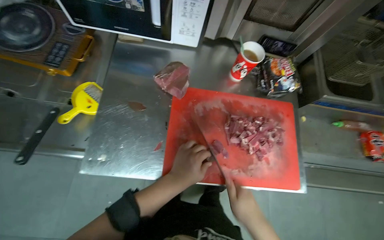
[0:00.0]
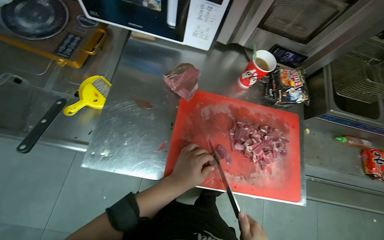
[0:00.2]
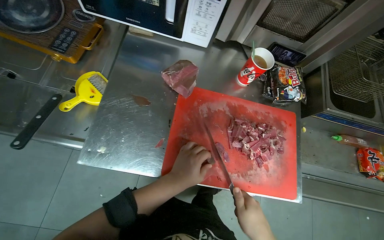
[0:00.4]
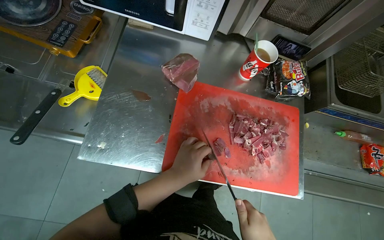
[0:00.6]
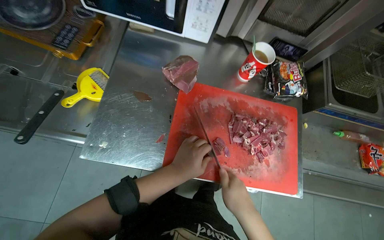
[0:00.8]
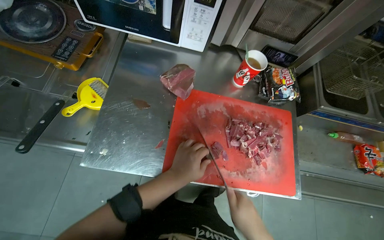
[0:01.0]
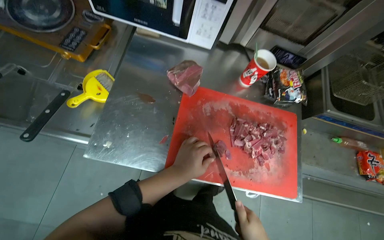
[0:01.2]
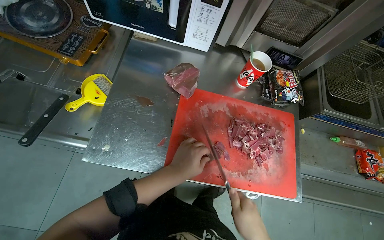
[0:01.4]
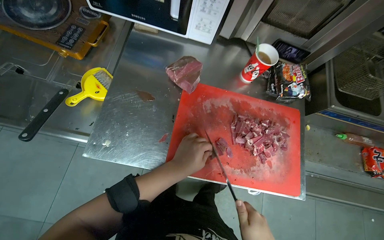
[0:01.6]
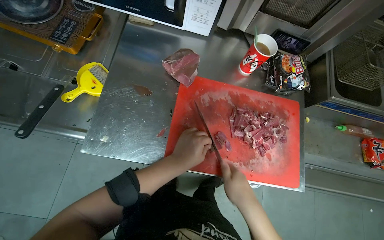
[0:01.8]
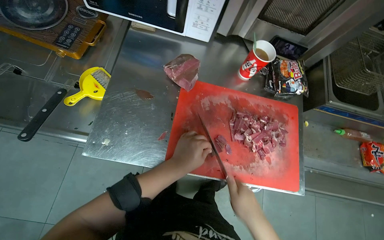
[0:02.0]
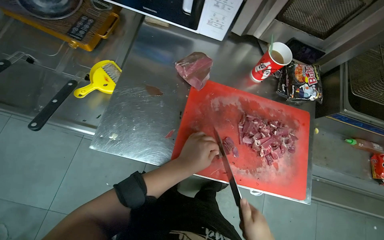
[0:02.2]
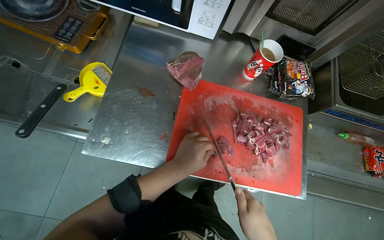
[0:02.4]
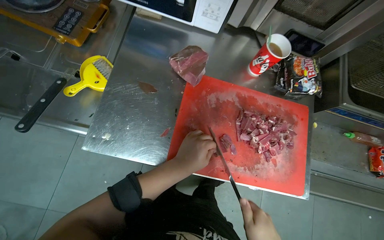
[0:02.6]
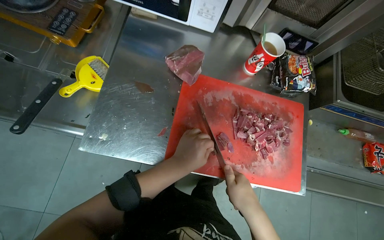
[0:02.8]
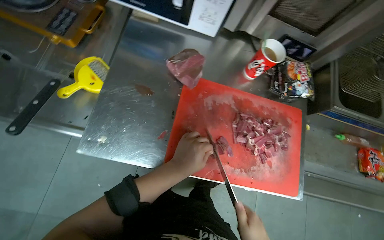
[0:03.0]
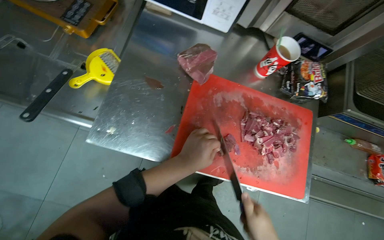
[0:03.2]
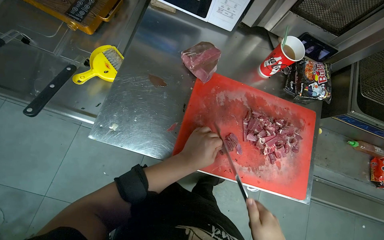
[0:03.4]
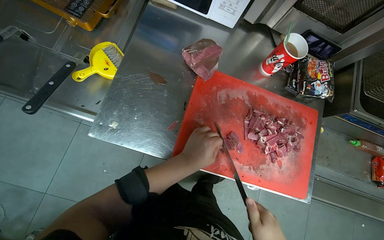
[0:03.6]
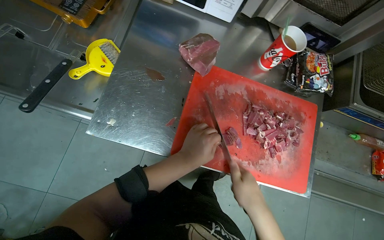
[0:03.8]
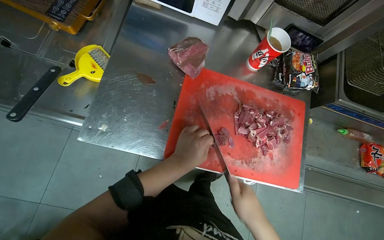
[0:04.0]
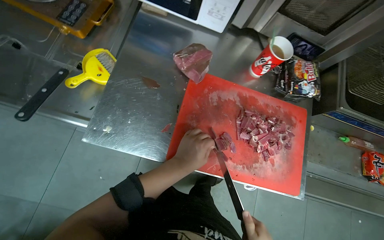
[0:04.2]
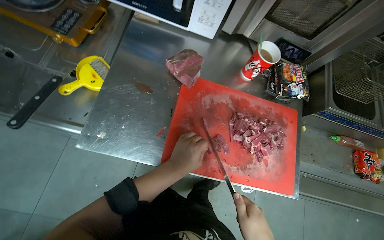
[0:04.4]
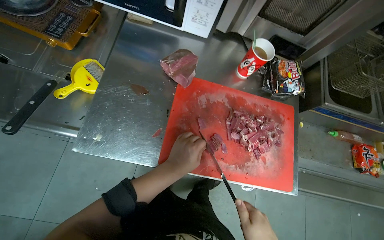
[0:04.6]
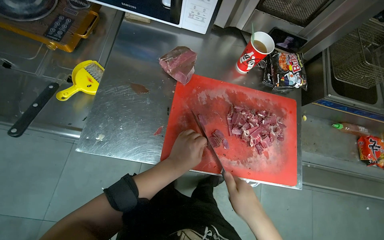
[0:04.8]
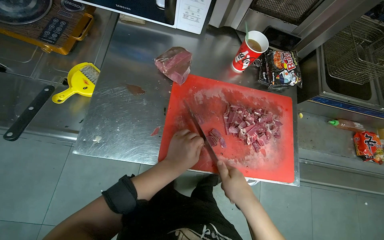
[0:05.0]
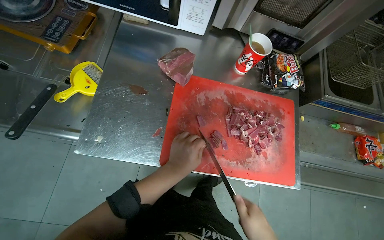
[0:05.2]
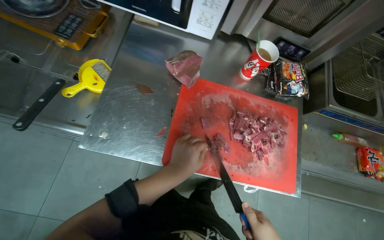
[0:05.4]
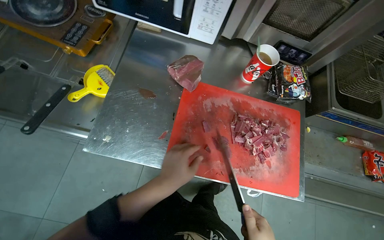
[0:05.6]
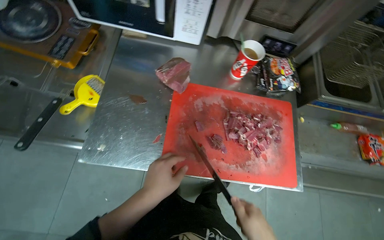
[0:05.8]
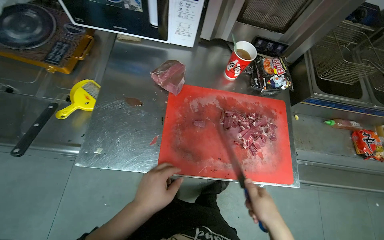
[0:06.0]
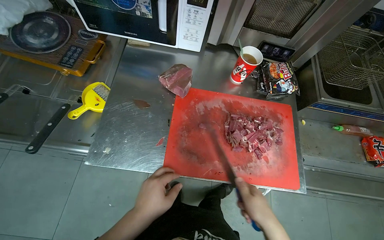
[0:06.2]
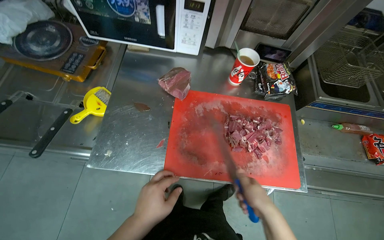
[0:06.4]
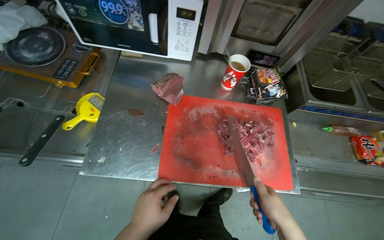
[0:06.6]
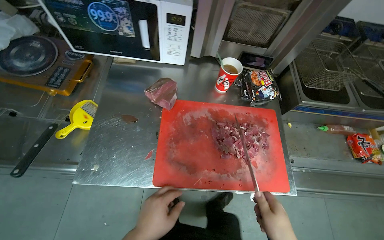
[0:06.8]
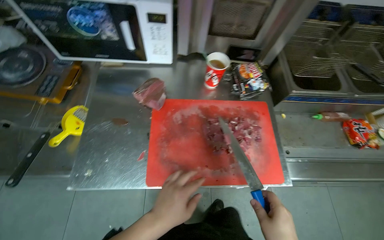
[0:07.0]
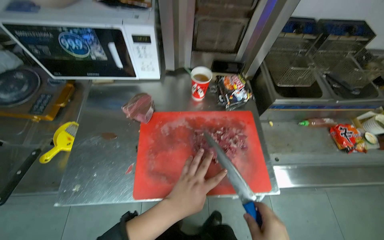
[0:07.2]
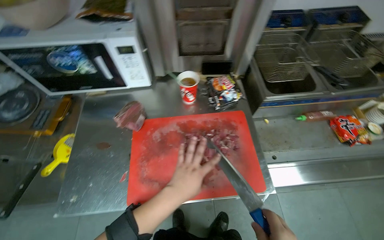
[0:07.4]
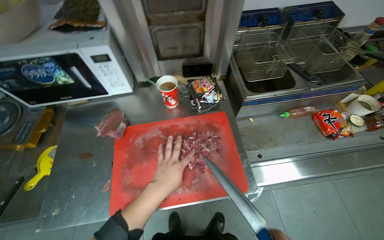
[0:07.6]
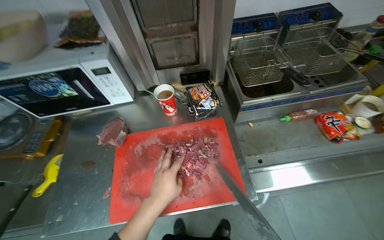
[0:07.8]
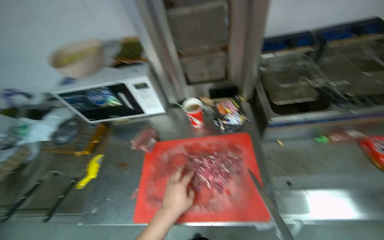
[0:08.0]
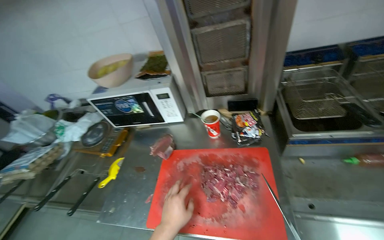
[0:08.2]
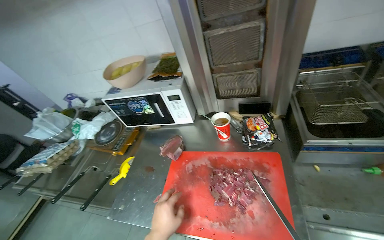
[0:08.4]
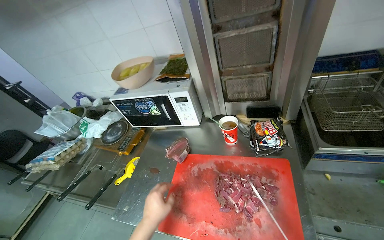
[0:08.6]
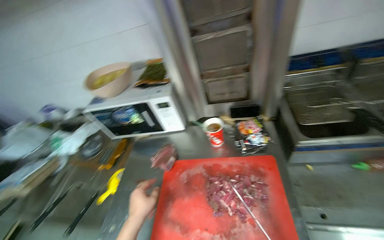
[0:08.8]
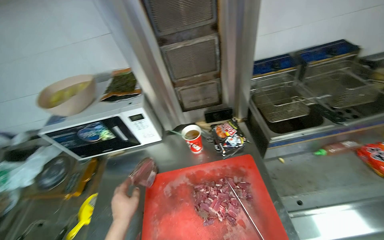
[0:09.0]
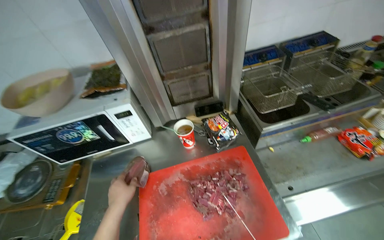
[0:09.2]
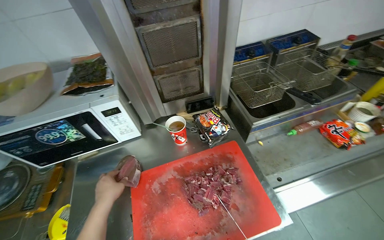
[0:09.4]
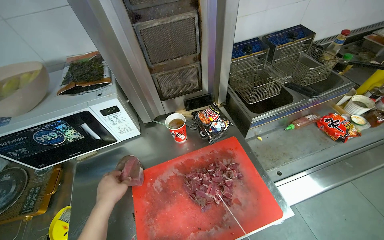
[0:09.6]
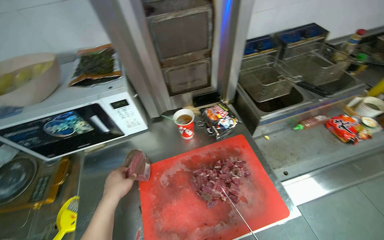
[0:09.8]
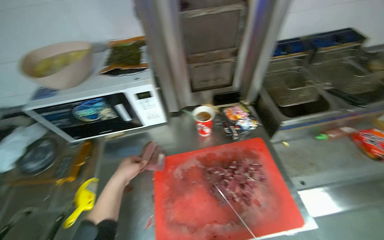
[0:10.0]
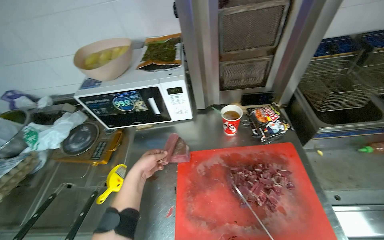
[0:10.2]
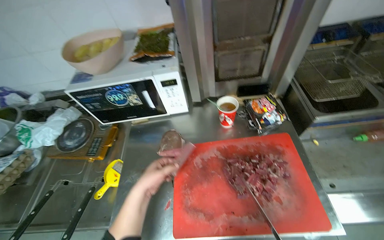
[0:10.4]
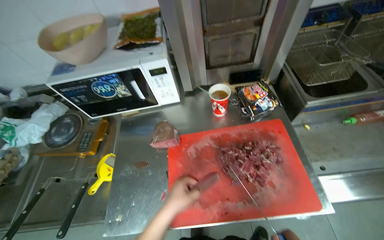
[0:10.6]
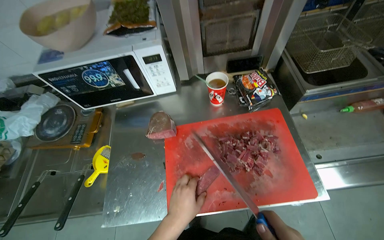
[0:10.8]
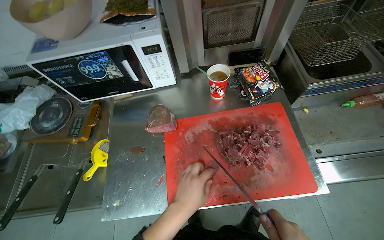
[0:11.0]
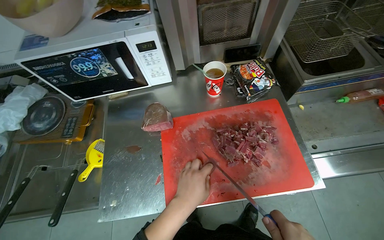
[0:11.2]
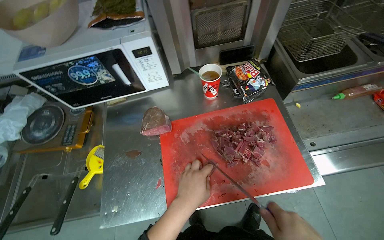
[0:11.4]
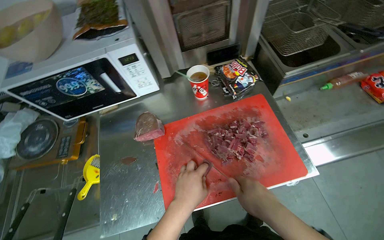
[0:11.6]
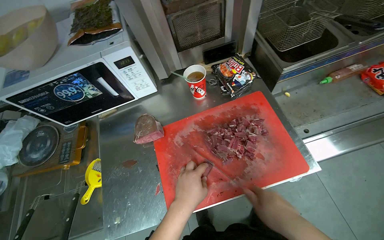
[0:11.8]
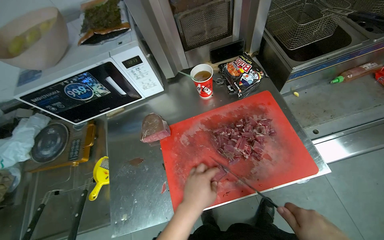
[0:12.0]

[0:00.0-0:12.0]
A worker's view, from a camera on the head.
Job: preparing food.
The whole recording: Slicing meat on cutting board. The worker continues slicing meat into smaller pieces on a red cutting board.
0:07.6 to 0:09.0: The camera pitches upward, by roughly 15 degrees.
0:10.4 to 0:12.0: The left hand heads to the right, covering about 15 cm.

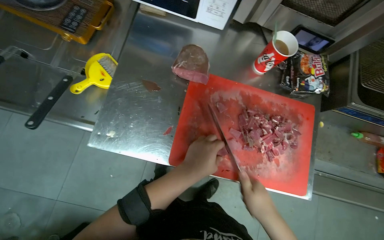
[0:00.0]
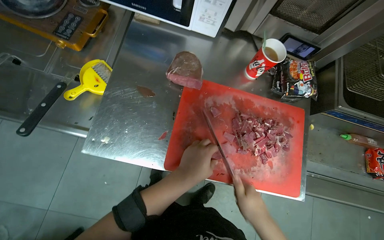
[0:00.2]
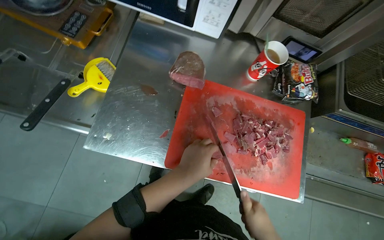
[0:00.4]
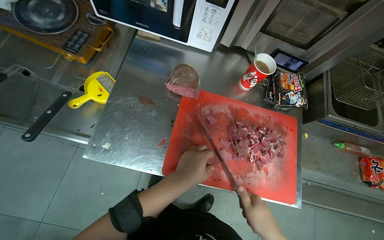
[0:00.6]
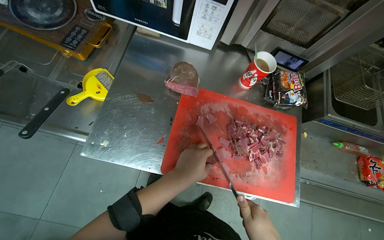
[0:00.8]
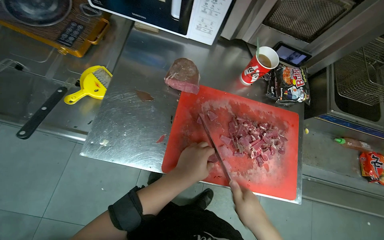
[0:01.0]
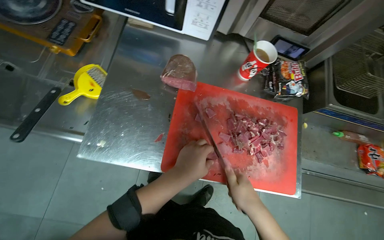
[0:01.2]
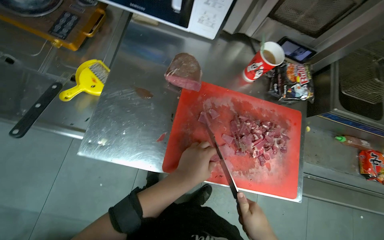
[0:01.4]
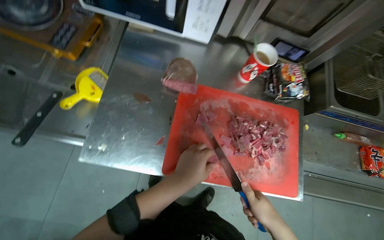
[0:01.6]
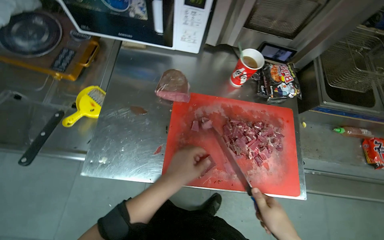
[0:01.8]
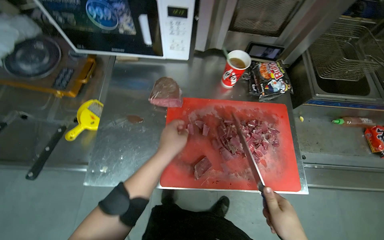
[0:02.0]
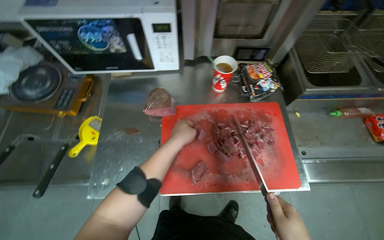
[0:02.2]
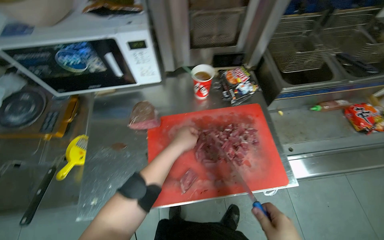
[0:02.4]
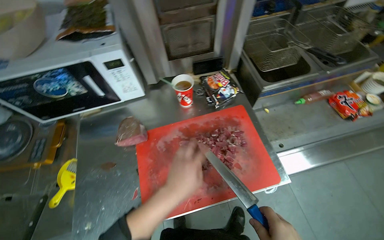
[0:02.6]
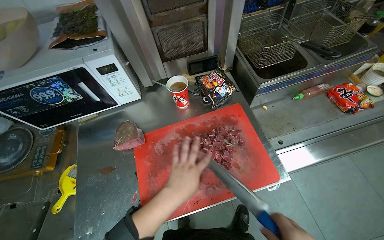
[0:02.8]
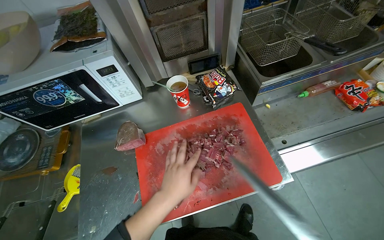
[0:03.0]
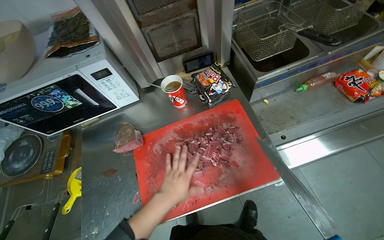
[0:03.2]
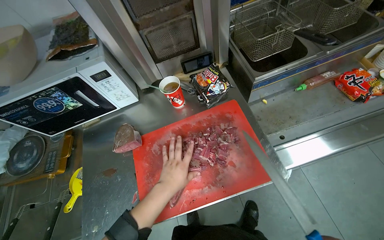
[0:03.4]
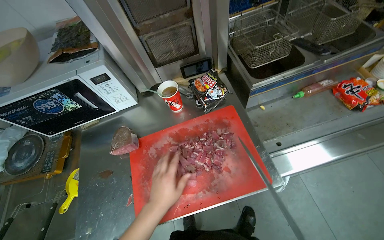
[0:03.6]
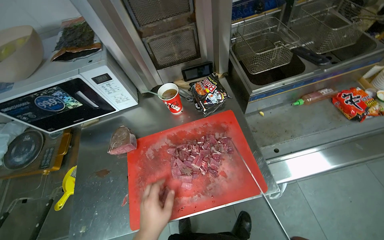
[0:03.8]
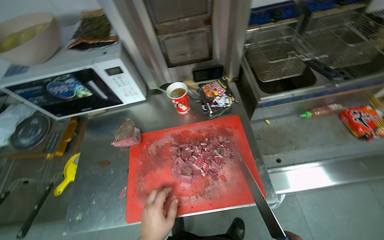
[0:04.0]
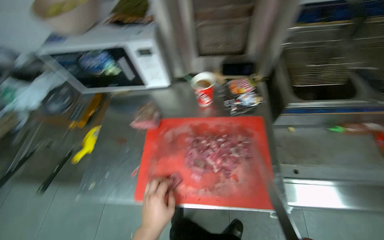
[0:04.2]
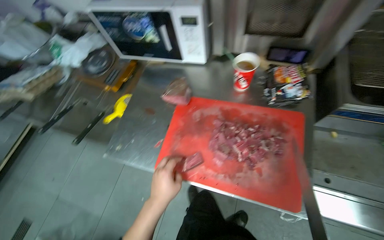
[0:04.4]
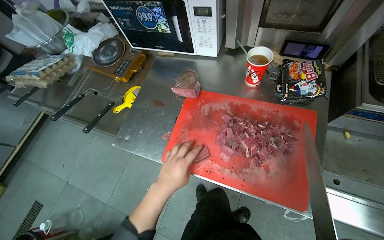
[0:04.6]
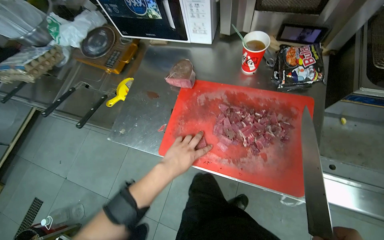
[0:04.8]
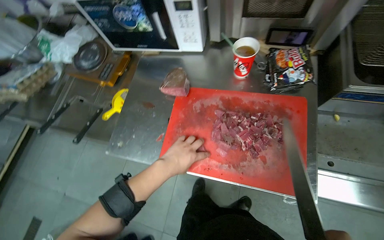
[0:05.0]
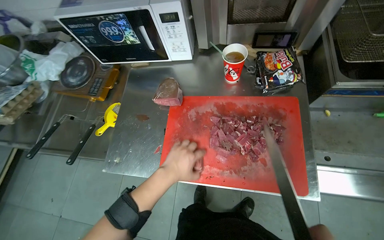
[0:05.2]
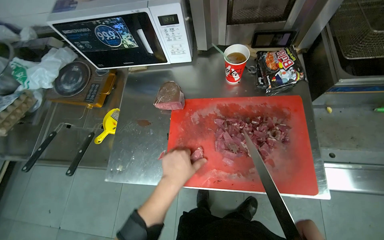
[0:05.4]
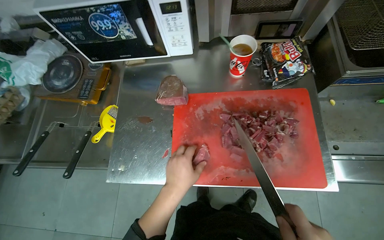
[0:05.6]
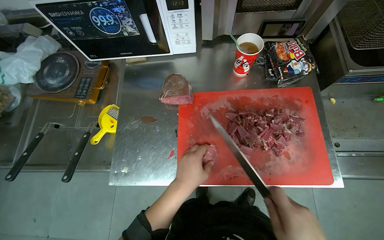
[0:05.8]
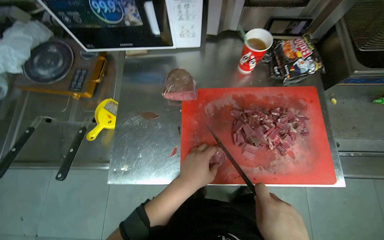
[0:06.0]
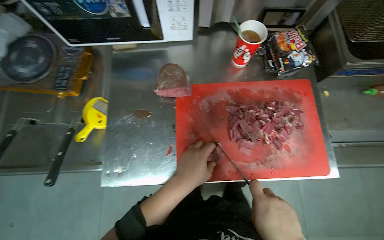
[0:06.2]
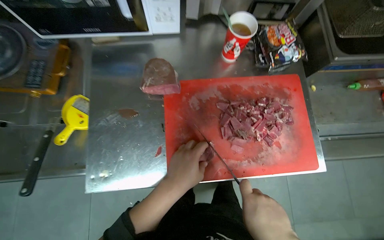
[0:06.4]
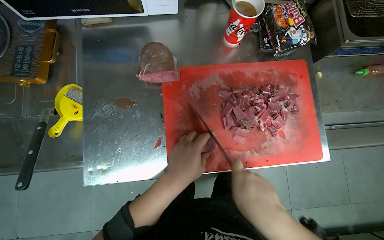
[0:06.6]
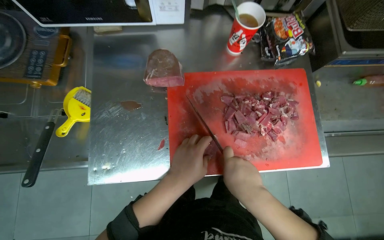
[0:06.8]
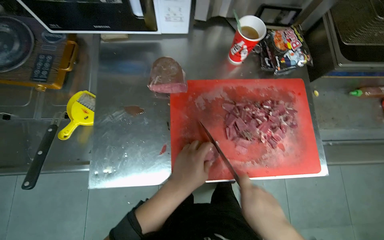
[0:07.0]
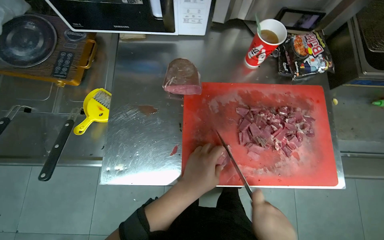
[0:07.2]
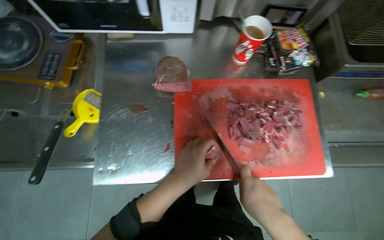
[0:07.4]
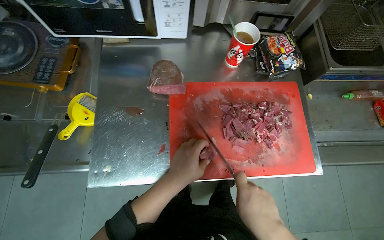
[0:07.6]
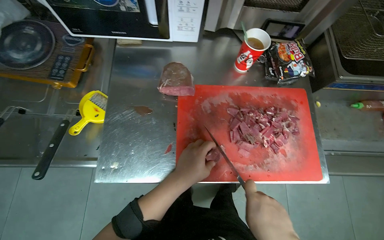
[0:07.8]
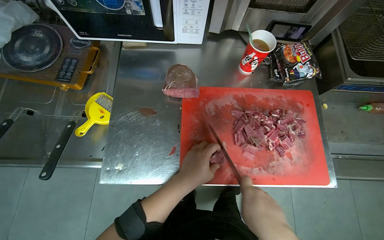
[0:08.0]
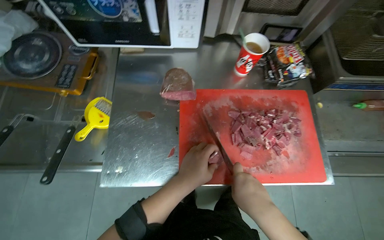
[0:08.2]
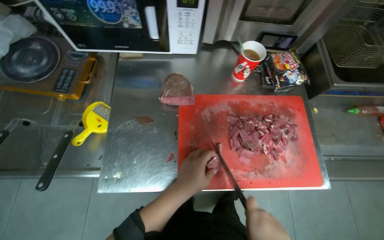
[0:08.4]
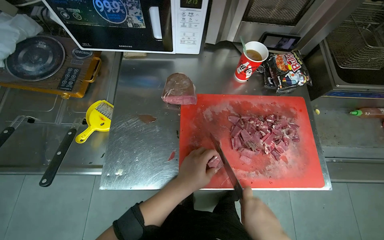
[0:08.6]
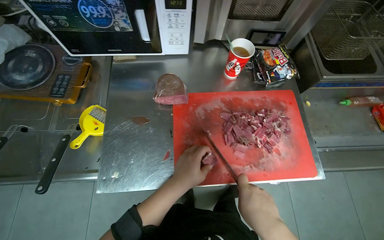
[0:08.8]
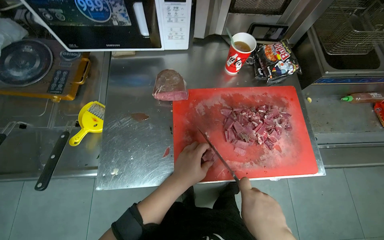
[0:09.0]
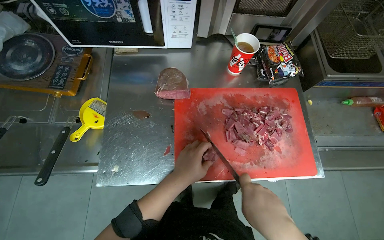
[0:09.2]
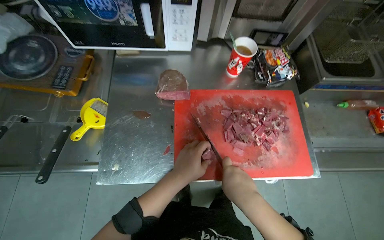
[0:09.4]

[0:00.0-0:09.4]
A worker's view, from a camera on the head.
Job: preparing food.
The whole recording: Slicing meat on cutting board. The worker continues slicing meat into smaller pieces on a red cutting board.
0:01.6 to 0:03.2: Everything in view rotates roughly 35 degrees counterclockwise.
0:03.2 to 0:04.8: The head rotates approximately 35 degrees to the left.
0:04.8 to 0:06.2: The wearer's head swings about 20 degrees to the right.
